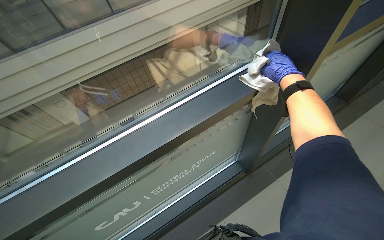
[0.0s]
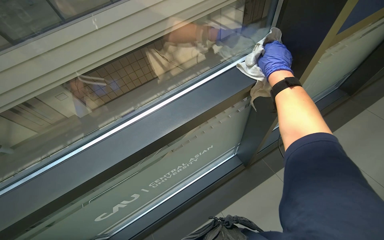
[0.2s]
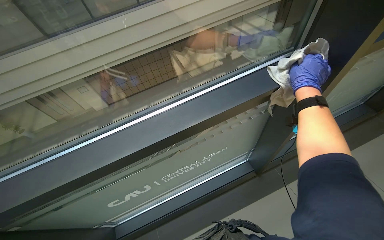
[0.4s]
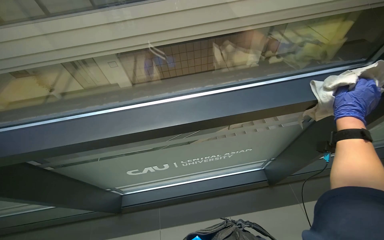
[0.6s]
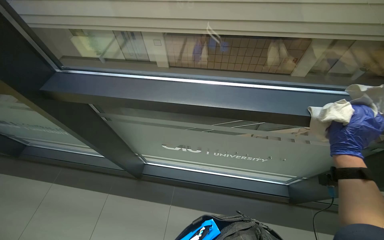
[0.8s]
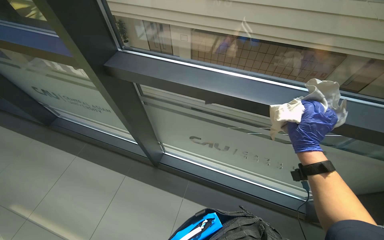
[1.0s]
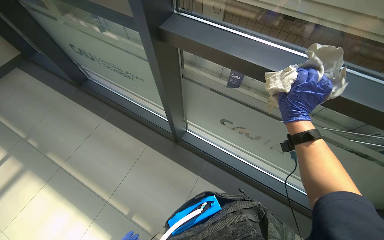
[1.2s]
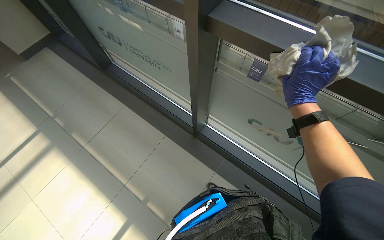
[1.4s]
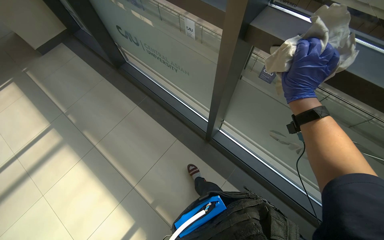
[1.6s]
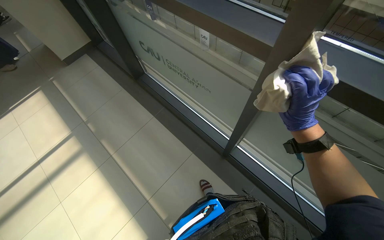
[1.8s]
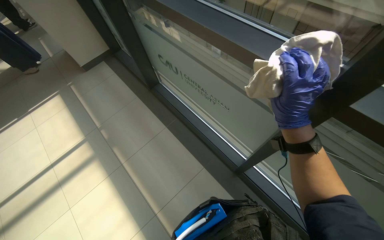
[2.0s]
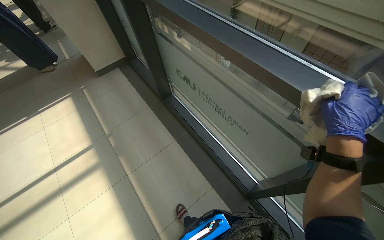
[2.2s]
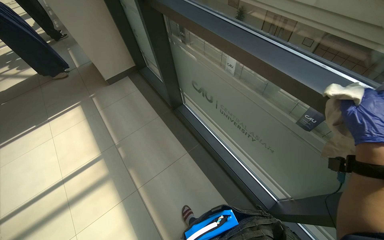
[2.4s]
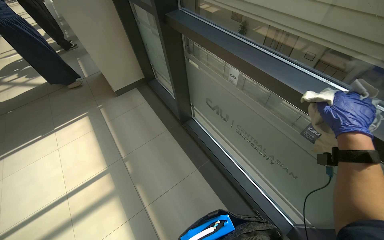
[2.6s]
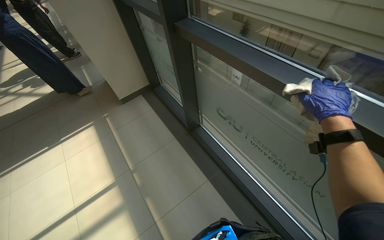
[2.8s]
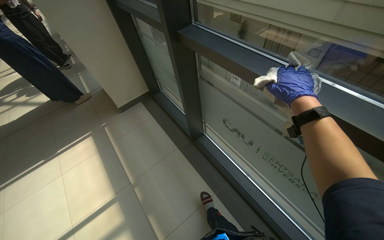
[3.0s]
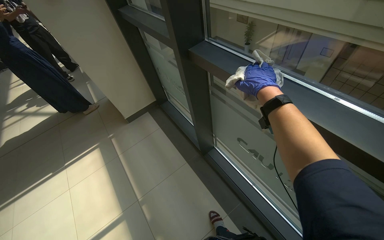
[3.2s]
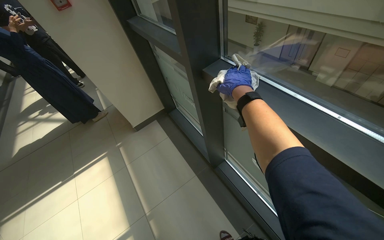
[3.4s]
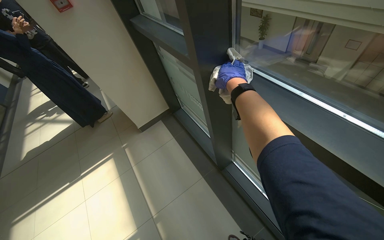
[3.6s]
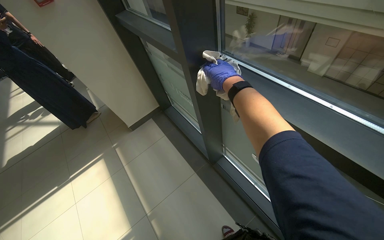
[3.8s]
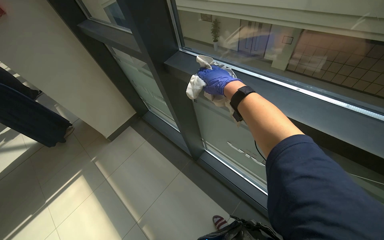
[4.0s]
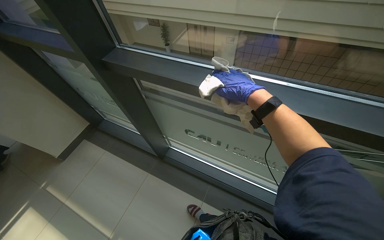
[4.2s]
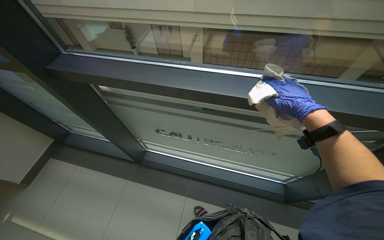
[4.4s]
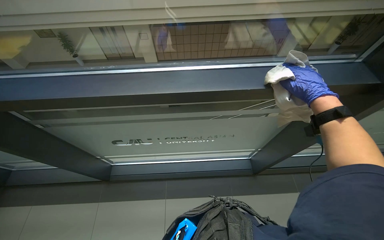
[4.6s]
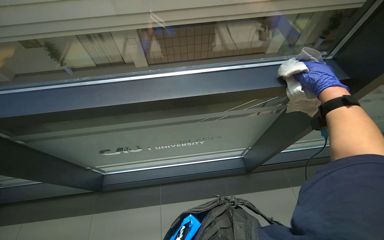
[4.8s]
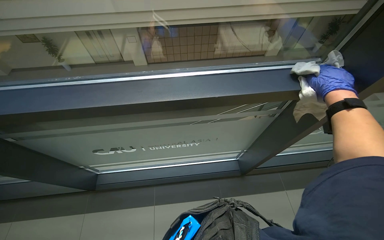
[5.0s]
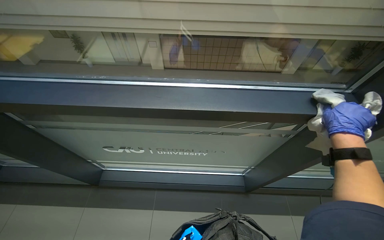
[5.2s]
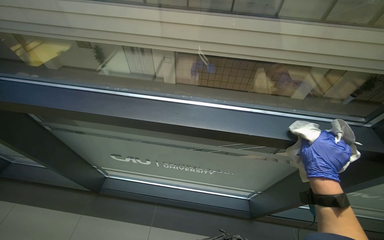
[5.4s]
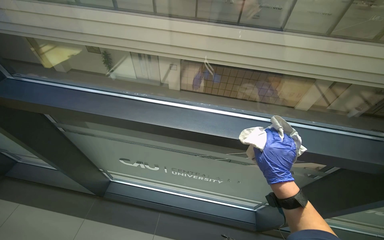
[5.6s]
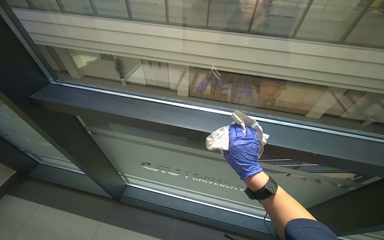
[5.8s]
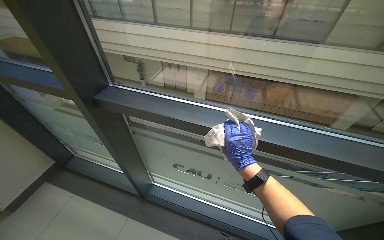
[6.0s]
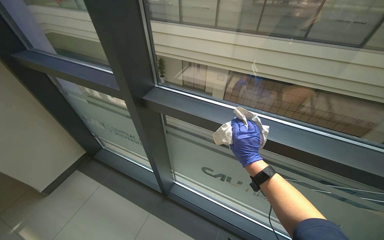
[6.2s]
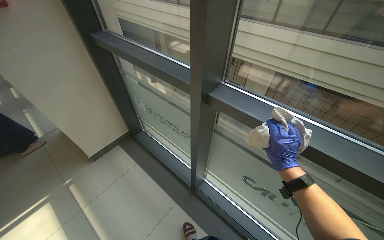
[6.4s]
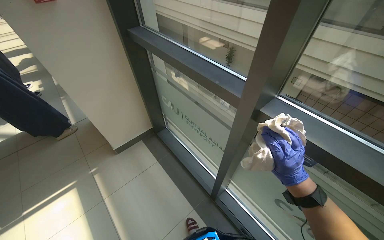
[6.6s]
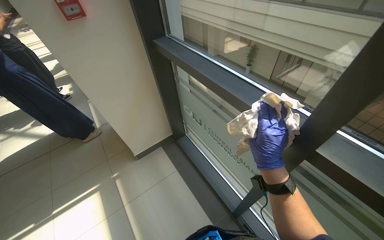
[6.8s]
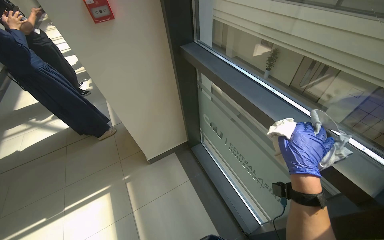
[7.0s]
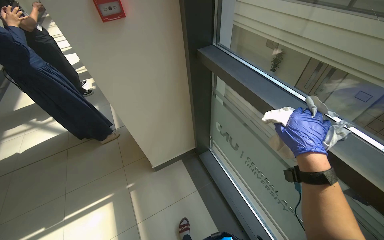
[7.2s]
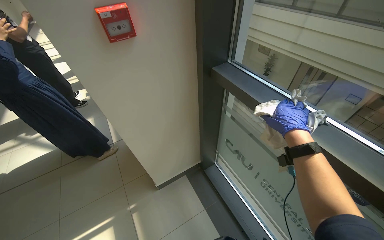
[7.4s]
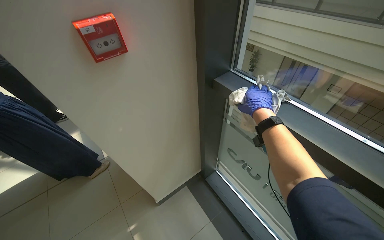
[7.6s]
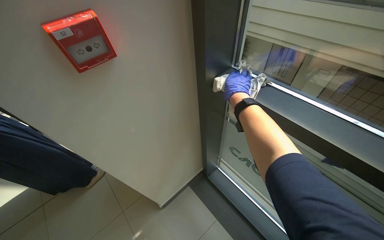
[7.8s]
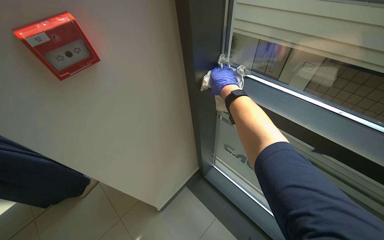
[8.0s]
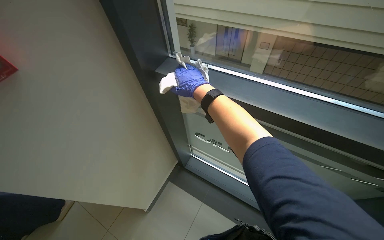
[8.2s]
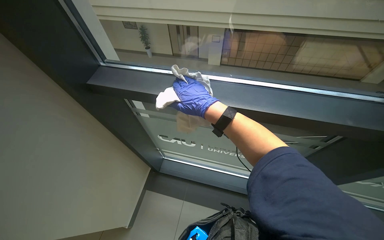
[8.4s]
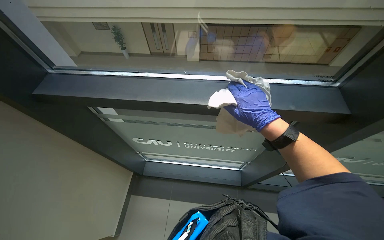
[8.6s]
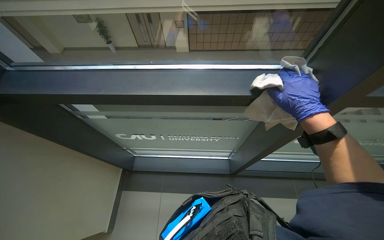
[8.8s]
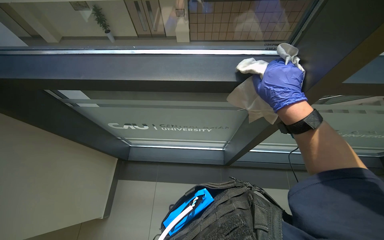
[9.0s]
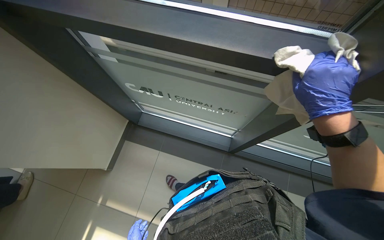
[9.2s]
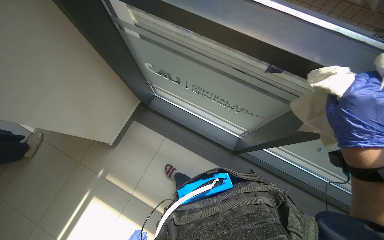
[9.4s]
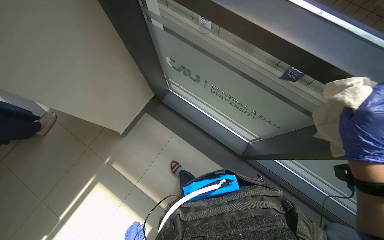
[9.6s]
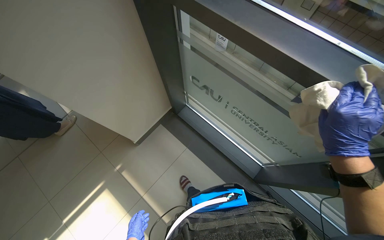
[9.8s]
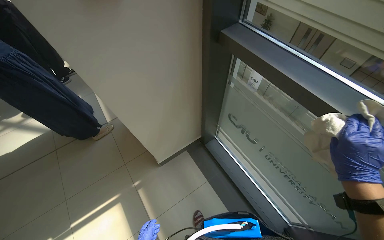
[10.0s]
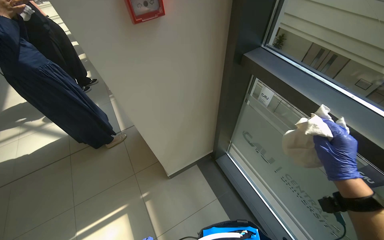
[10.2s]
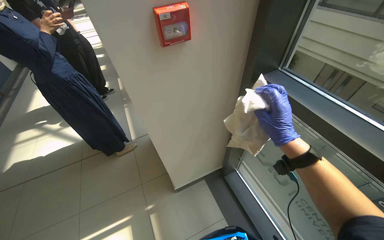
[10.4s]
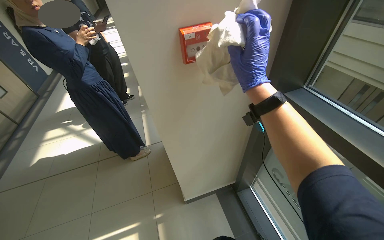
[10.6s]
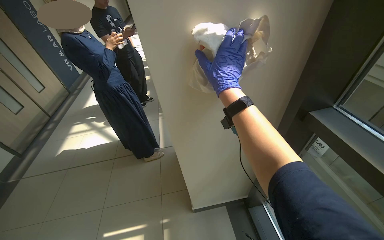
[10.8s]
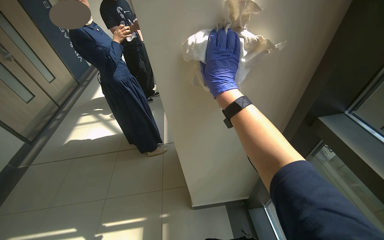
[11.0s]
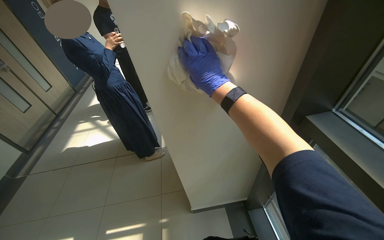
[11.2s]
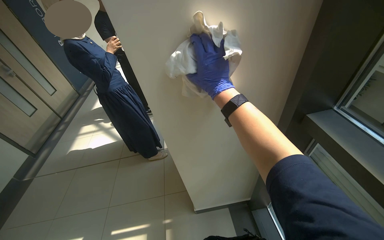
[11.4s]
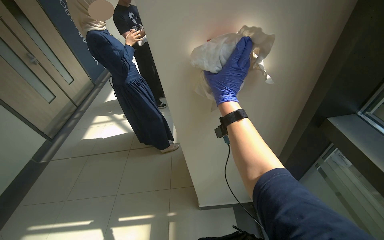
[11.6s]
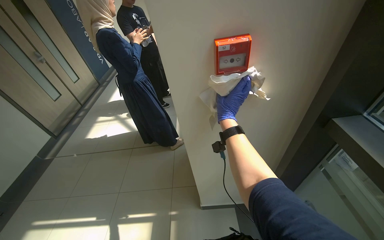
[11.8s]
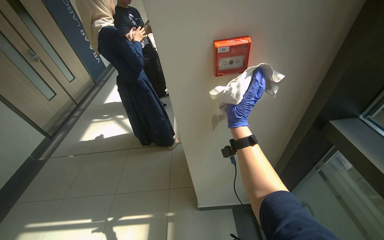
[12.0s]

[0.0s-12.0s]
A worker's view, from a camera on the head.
Job: wiping surfaces.
The whole recording: Wiping window frames. The worker wipes the window frames with a cloth.
0.0s to 1.6s: The wearer's head swings some 65 degrees to the left. The camera pitches downward, by about 20 degrees.
1.6s to 3.0s: The wearer moves roughly 60 cm. The camera pitches upward, by about 15 degrees.
3.0s to 4.4s: The wearer looks about 35 degrees further to the right.
6.0s to 7.6s: The camera travels approximately 80 cm. The head turns to the left by about 35 degrees.
7.6s to 9.0s: The head turns to the right by some 50 degrees. The wearer looks some 15 degrees further downward.
9.0s to 10.4s: The head rotates roughly 60 degrees to the left. The wearer looks some 15 degrees further upward.
10.4s to 12.0s: The wearer's head swings about 25 degrees to the left. The right hand heads farther from the camera and to the left, covering approximately 35 cm.

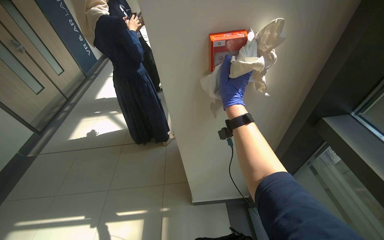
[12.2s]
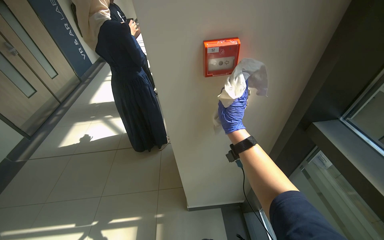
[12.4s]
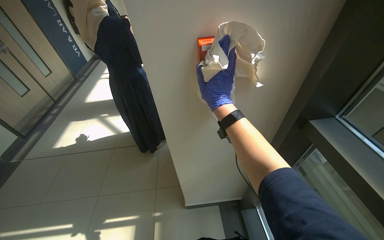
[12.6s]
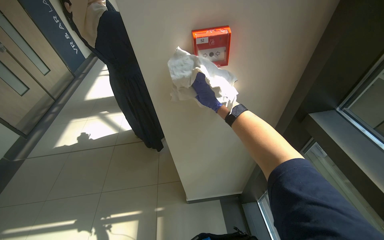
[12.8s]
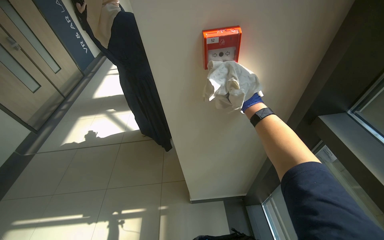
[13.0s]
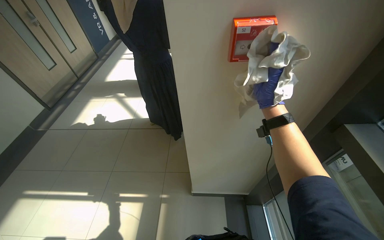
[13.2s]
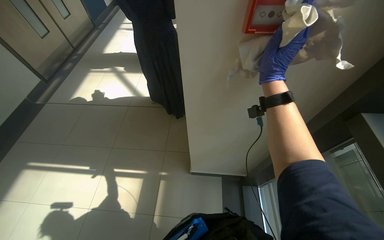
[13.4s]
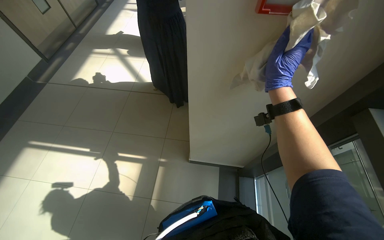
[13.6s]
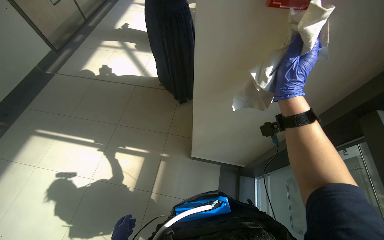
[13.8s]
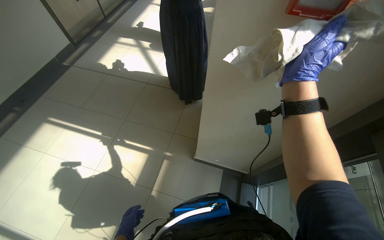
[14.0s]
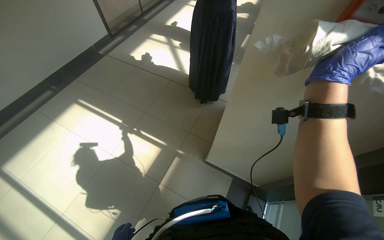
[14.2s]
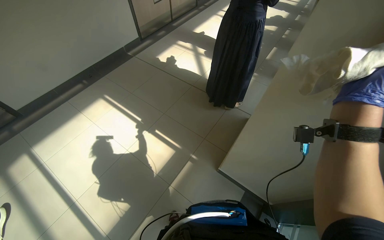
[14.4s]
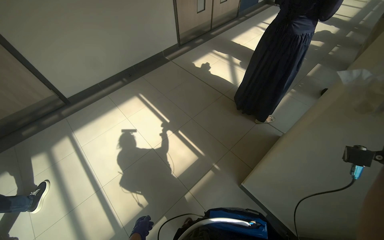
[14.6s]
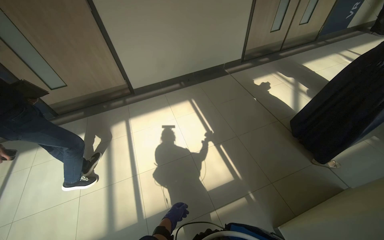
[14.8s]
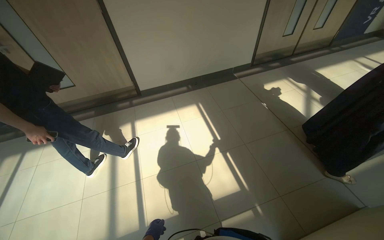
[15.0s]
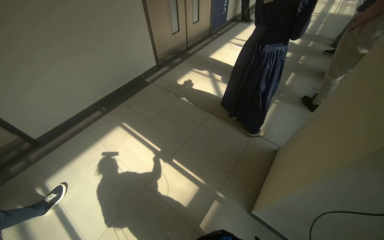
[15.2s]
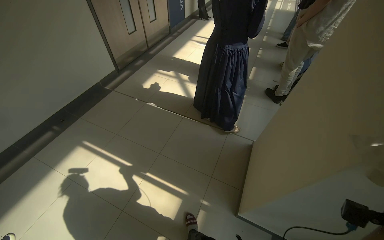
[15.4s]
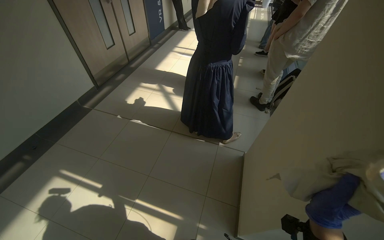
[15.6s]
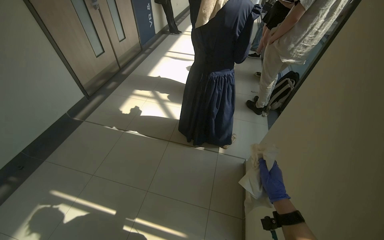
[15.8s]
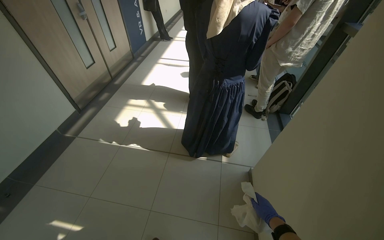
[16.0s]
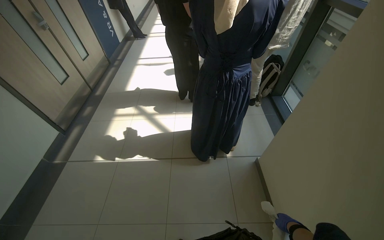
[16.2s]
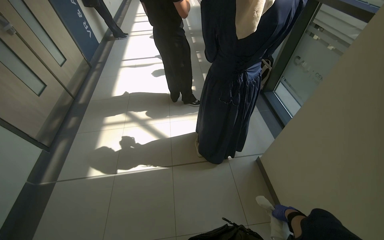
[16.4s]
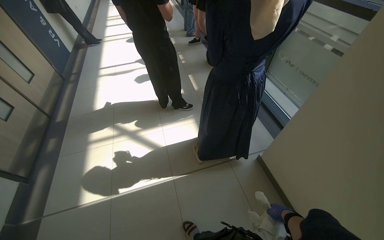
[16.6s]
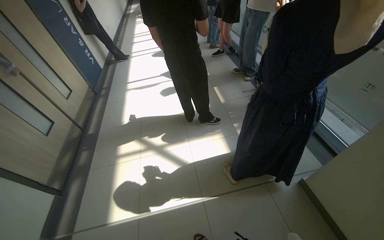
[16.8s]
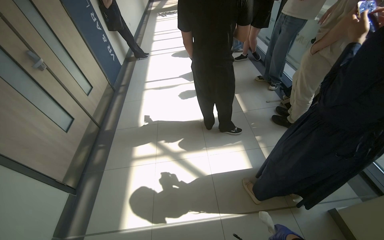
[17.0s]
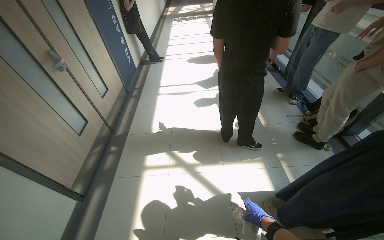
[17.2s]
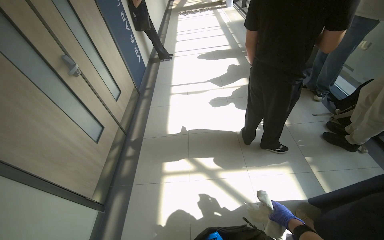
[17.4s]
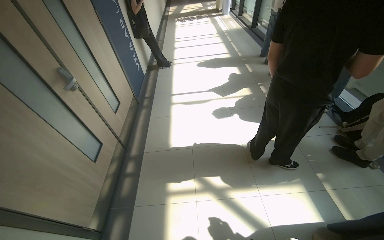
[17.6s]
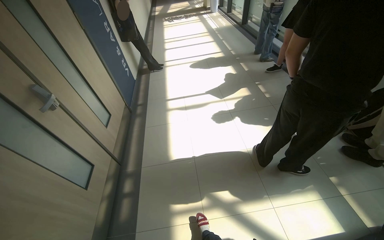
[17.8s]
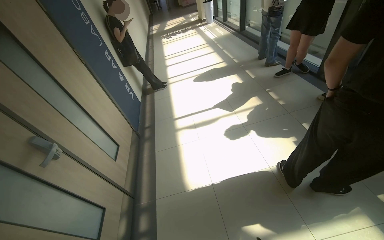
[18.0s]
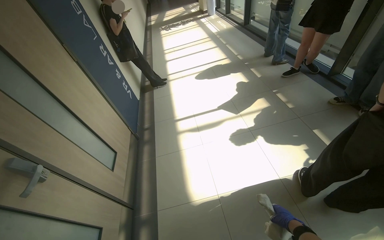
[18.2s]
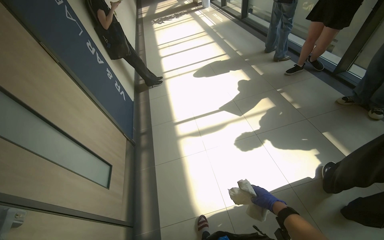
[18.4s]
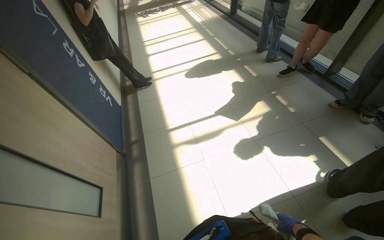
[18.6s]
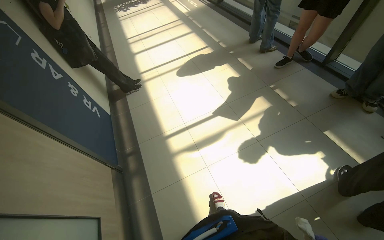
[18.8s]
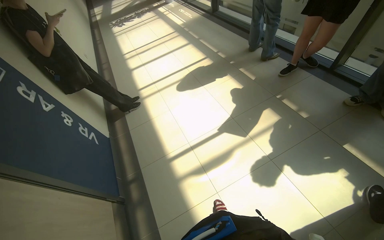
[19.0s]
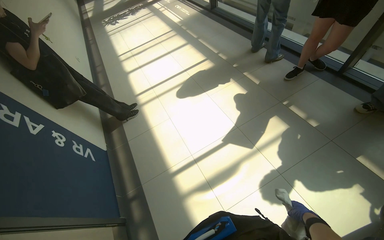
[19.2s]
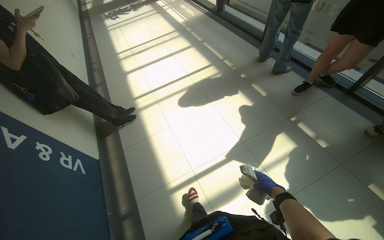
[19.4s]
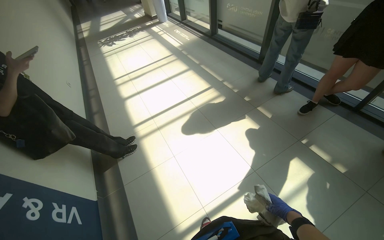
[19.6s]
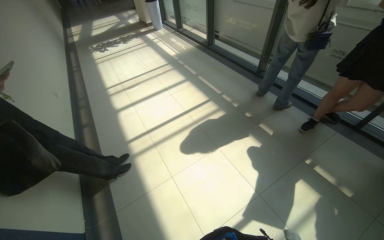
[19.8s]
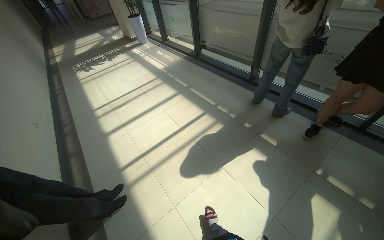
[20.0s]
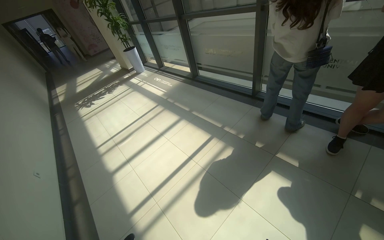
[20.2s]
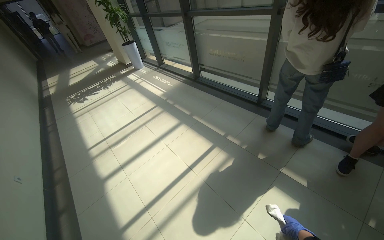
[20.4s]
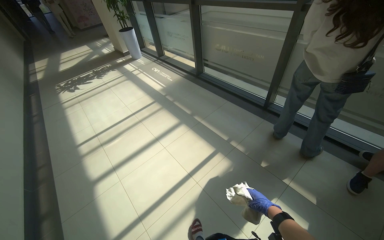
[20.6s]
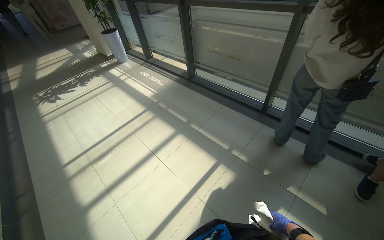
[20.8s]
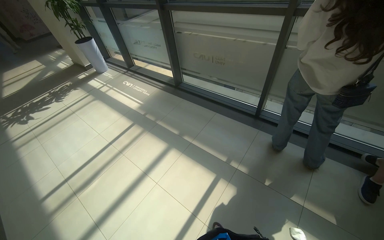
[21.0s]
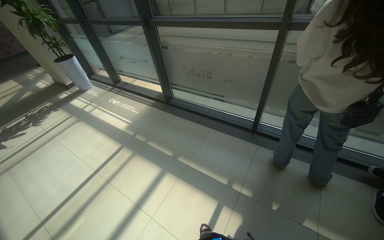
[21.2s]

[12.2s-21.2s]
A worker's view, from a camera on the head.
Job: wiping surfaces.
The whole recording: Wiping window frames. The worker wipes the window frames with a cloth.
12.2s to 13.8s: The camera pitches downward, by approximately 15 degrees.
13.8s to 15.2s: The head rotates about 30 degrees to the left.
15.2s to 16.6s: The head travels approximately 1 m. The wearer looks approximately 55 degrees further to the right.
16.6s to 18.2s: The camera is carried approximately 1.5 m.
18.2s to 19.8s: The head travels roughly 1.5 m. The wearer looks some 20 degrees further to the right.
19.8s to 21.2s: The camera travels some 1.5 m. The head turns to the right by approximately 25 degrees.
